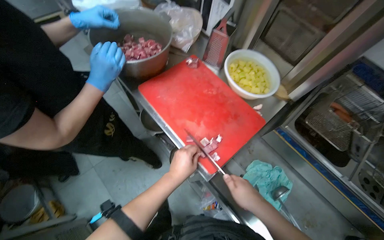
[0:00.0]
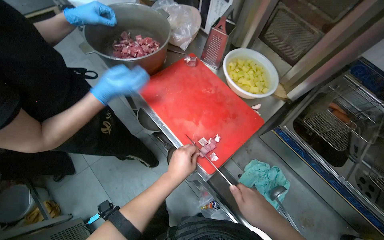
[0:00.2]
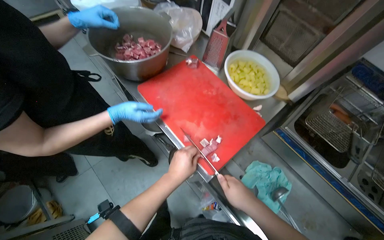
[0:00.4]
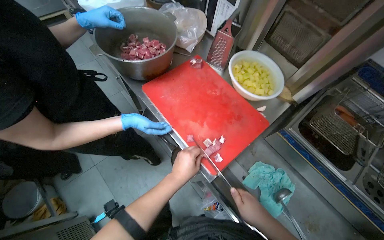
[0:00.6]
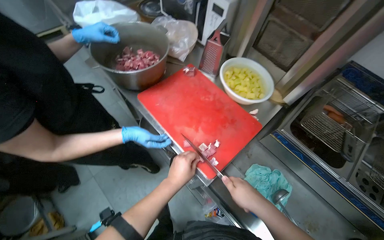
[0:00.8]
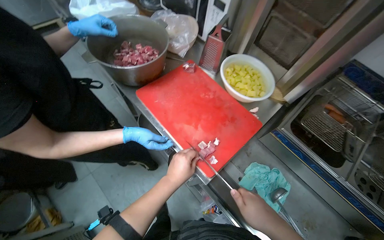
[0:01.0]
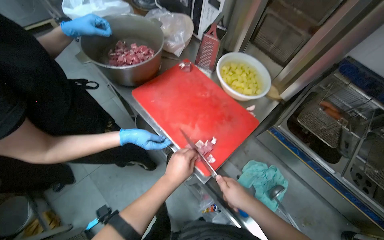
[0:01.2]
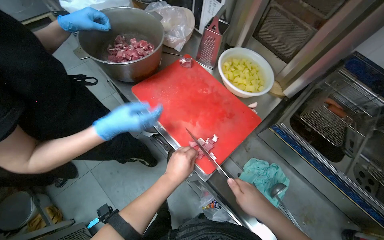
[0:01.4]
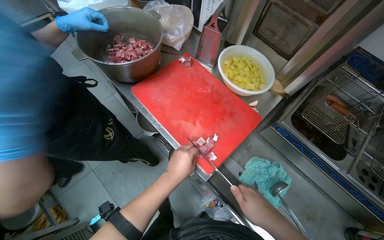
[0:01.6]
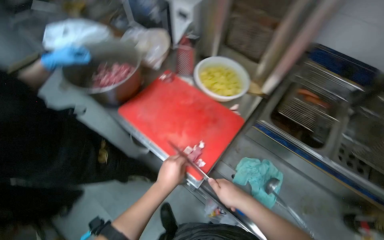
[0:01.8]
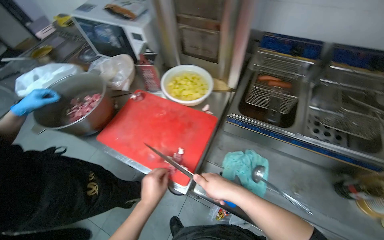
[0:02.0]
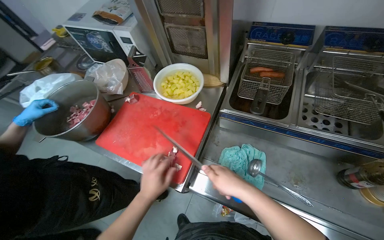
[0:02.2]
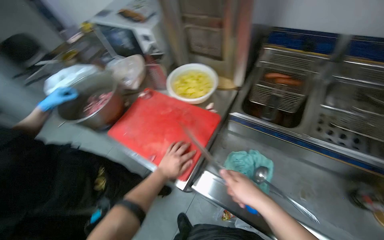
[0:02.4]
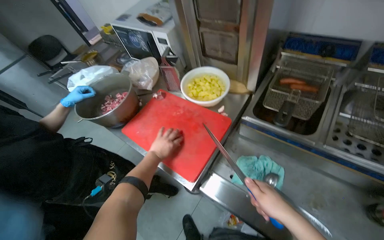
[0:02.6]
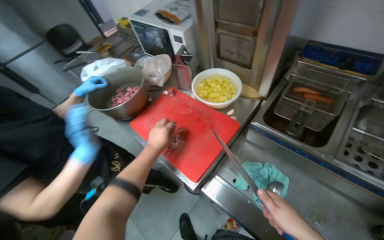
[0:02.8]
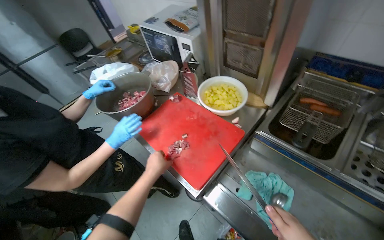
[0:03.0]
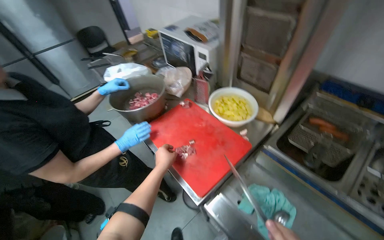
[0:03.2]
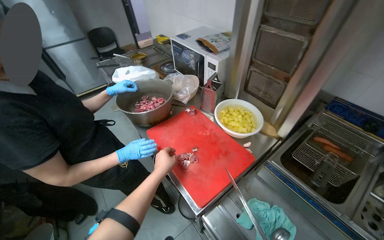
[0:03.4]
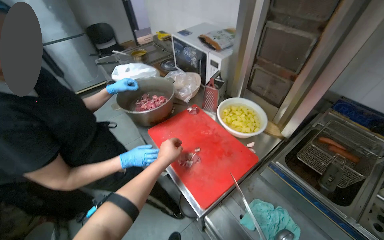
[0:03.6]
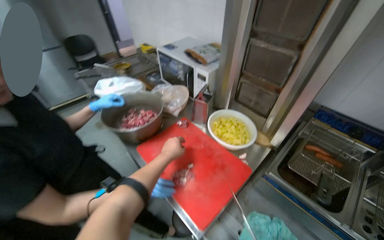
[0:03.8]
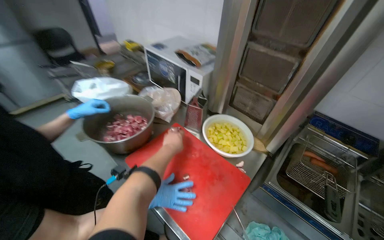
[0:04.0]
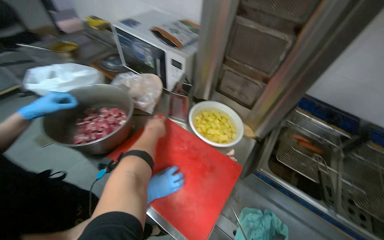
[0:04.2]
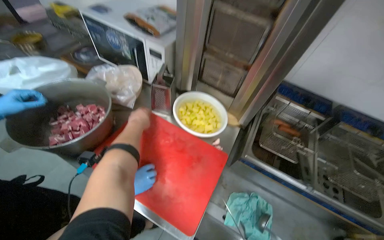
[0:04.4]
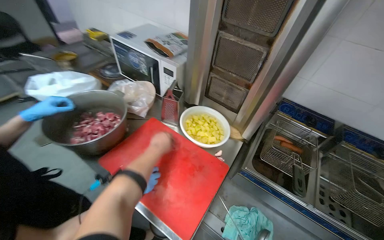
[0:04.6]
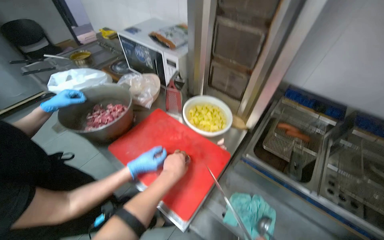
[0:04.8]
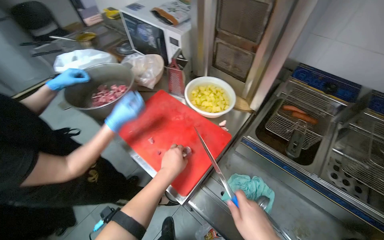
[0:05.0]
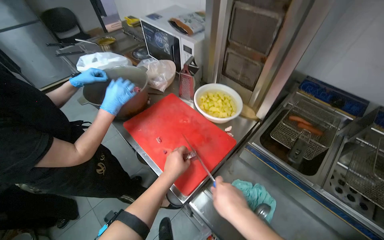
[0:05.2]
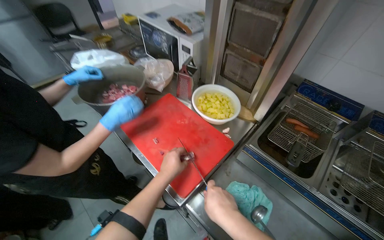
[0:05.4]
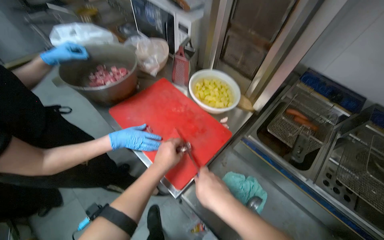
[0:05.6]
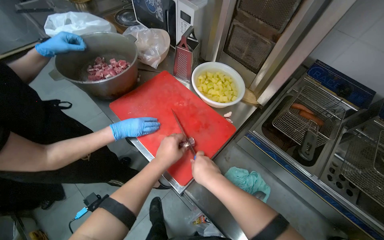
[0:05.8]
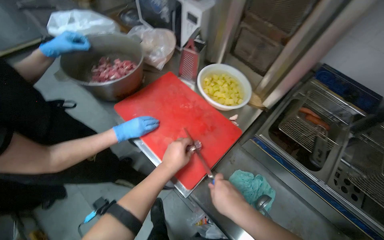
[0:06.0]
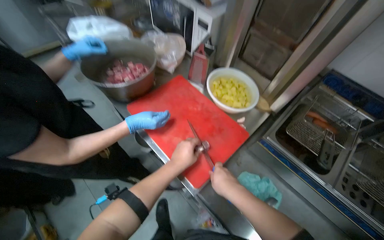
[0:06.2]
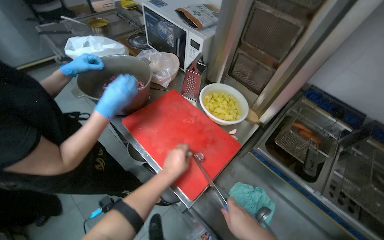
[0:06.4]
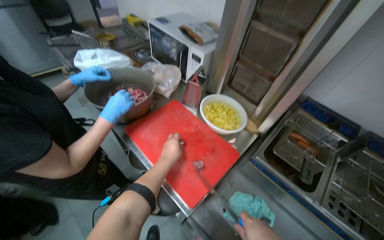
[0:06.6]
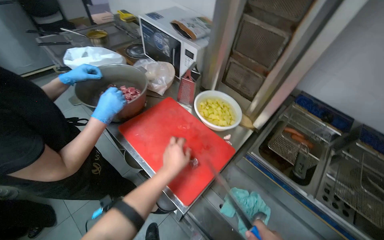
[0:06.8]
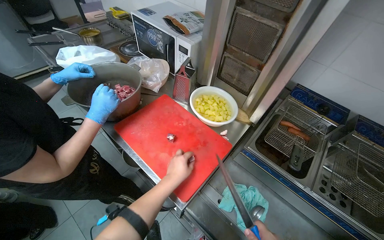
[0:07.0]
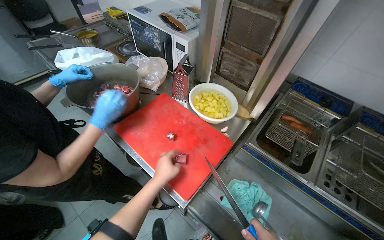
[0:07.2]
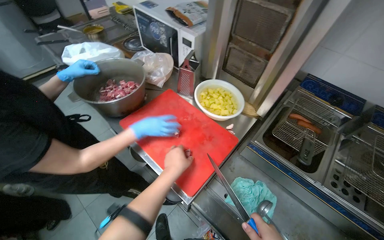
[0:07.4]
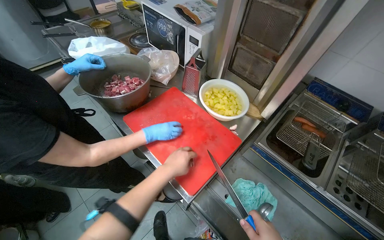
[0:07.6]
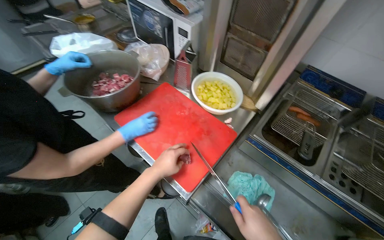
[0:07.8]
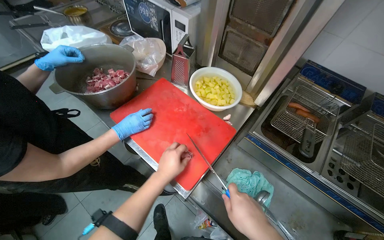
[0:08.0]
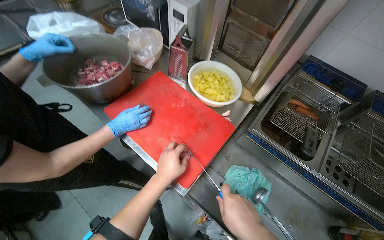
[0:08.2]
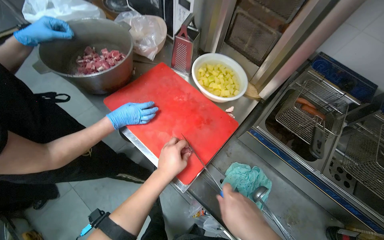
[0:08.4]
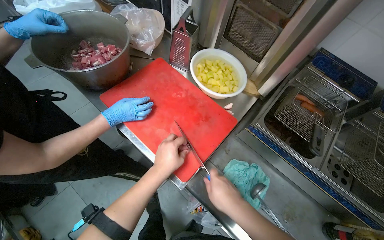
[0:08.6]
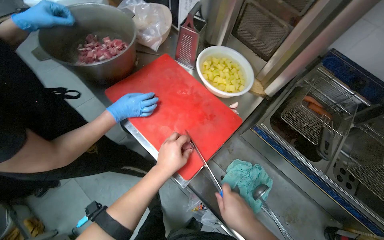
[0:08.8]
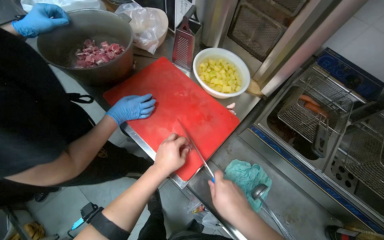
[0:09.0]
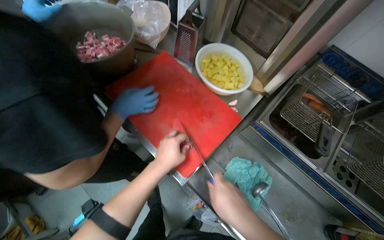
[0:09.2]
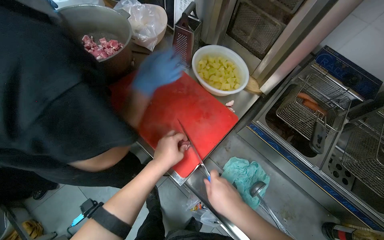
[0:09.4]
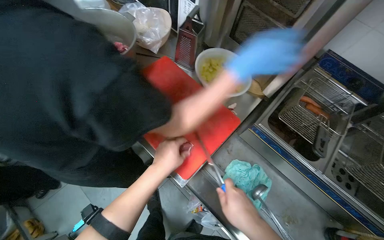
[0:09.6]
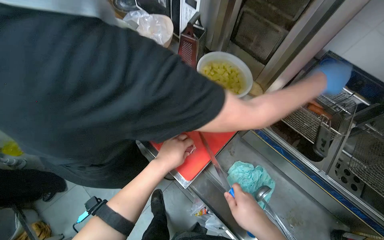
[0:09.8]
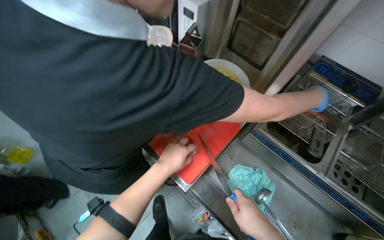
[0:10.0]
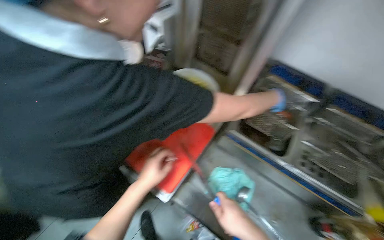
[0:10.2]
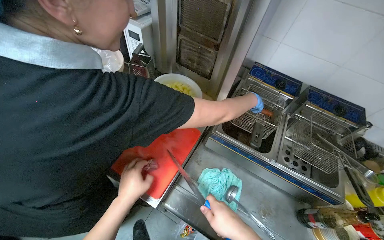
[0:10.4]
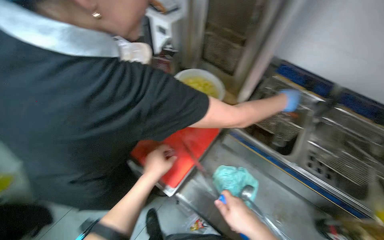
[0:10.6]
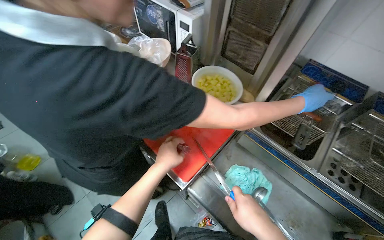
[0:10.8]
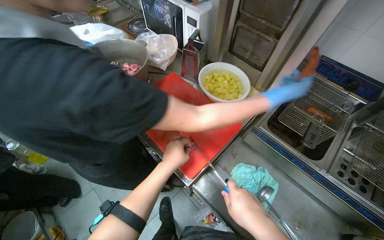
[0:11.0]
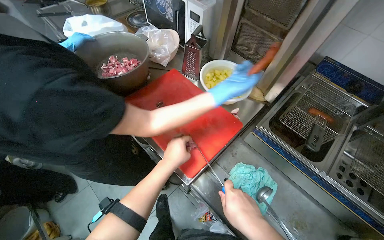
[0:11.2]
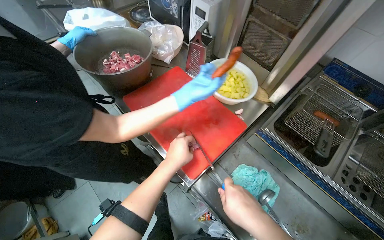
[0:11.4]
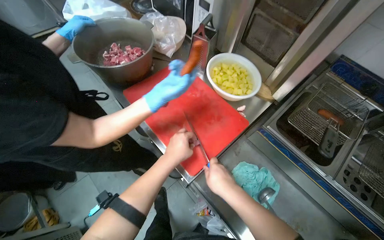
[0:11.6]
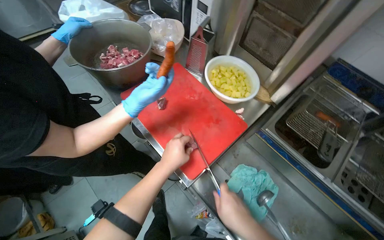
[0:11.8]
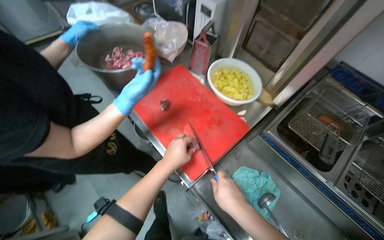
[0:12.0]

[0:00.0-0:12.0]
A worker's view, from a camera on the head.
Job: preparing food.
The whole recording: Cutting meat on chopping board. The worker continues cutting pieces of meat on a red chopping board with a knife.
0.0 to 1.6 s: The hands are busy where they are.
3.0 to 4.4 s: The view swings approximately 25 degrees to the right. The left hand travels up the picture by some 25 cm.
4.4 to 6.0 s: The head turns to the left by roughly 15 degrees. The left hand goes about 30 cm down the picture and nearer to the camera.
10.4 to 12.0 s: The head turns to the left by about 20 degrees.

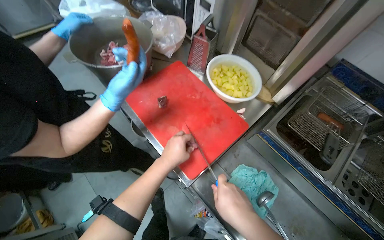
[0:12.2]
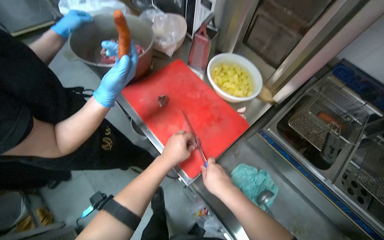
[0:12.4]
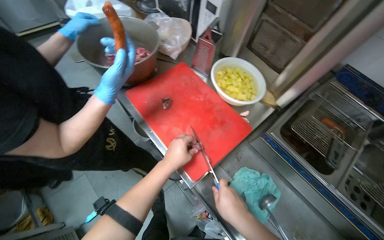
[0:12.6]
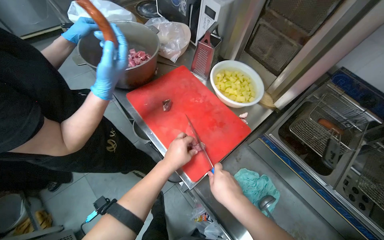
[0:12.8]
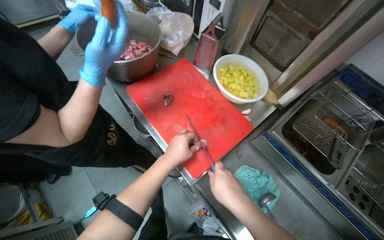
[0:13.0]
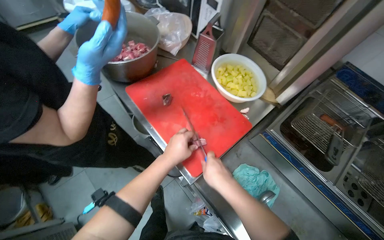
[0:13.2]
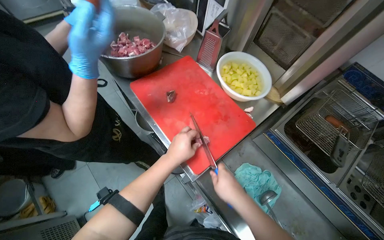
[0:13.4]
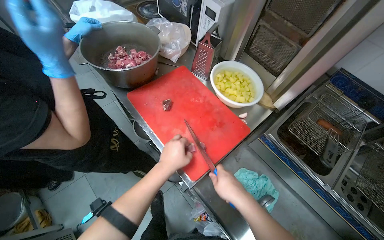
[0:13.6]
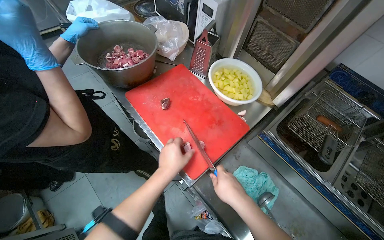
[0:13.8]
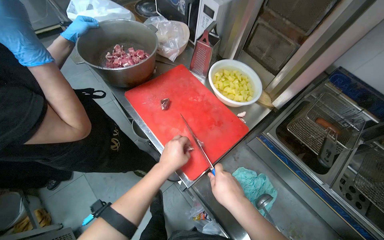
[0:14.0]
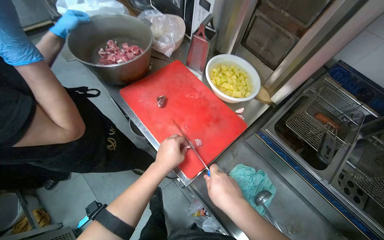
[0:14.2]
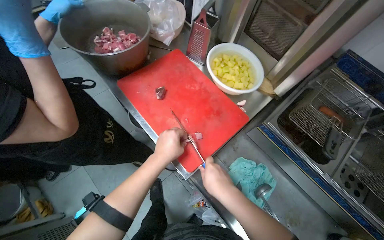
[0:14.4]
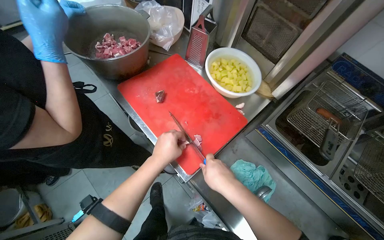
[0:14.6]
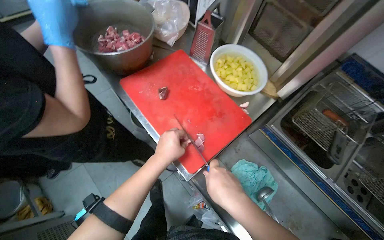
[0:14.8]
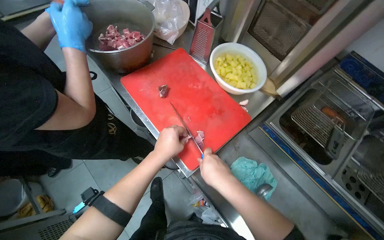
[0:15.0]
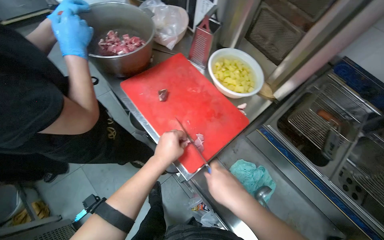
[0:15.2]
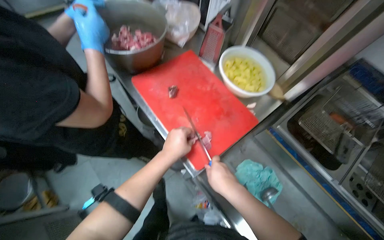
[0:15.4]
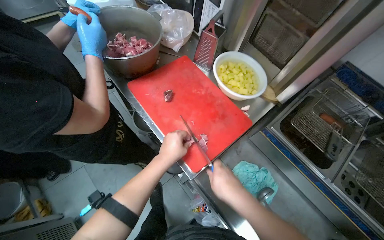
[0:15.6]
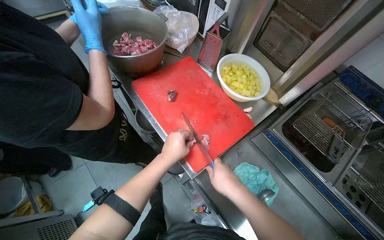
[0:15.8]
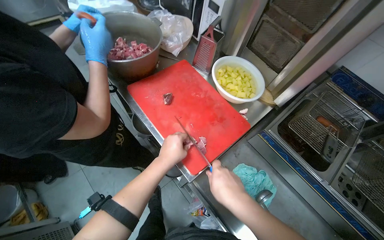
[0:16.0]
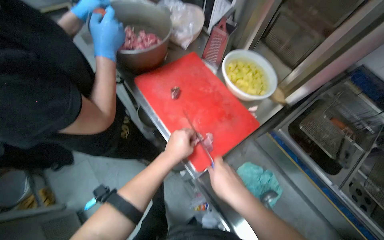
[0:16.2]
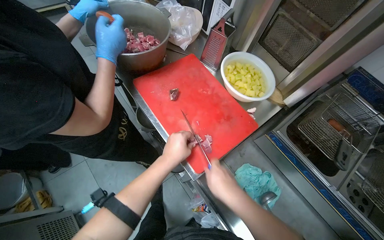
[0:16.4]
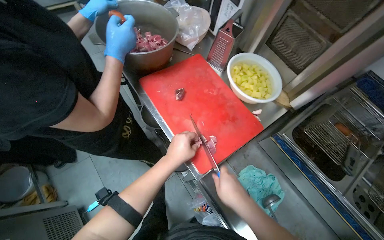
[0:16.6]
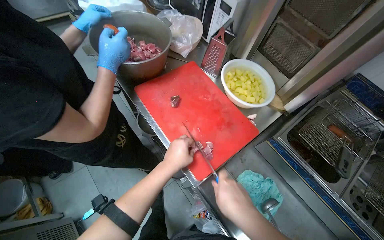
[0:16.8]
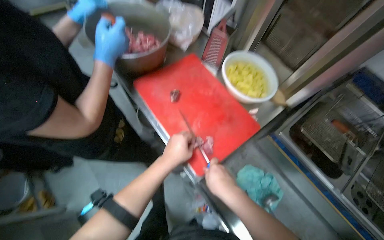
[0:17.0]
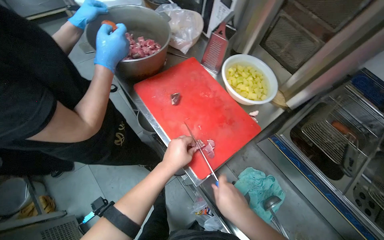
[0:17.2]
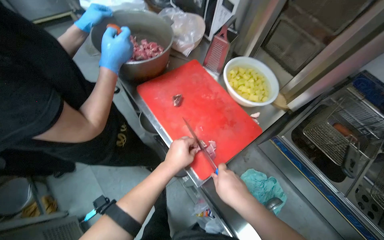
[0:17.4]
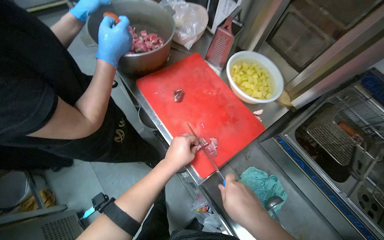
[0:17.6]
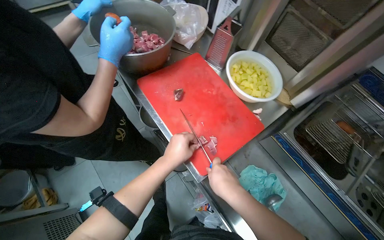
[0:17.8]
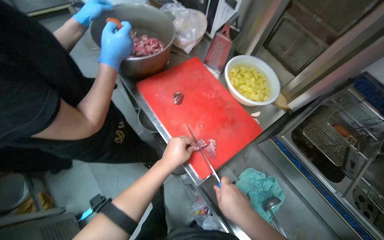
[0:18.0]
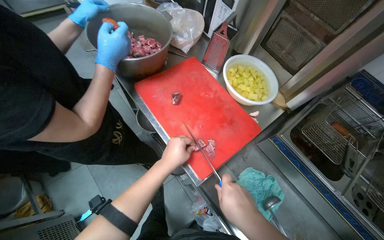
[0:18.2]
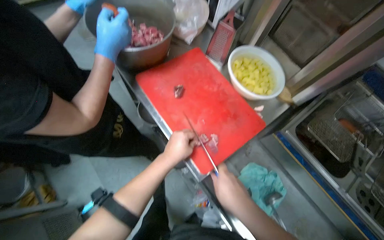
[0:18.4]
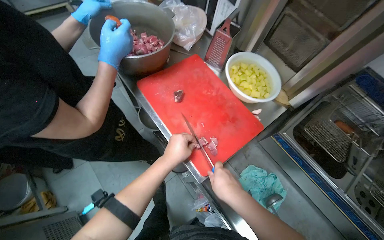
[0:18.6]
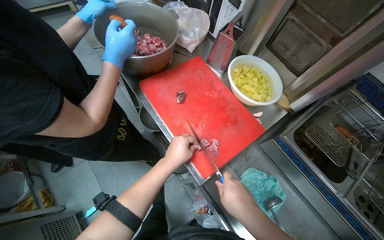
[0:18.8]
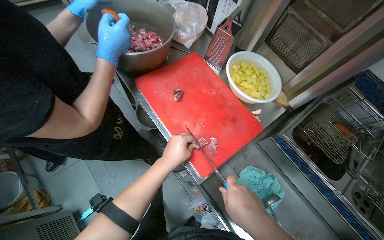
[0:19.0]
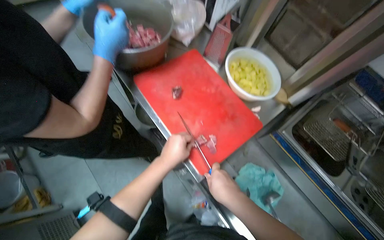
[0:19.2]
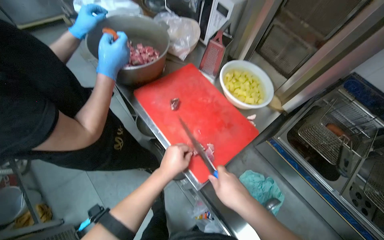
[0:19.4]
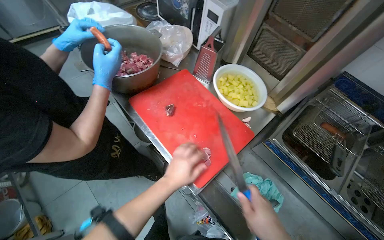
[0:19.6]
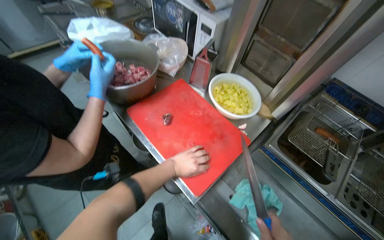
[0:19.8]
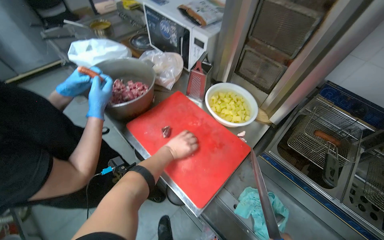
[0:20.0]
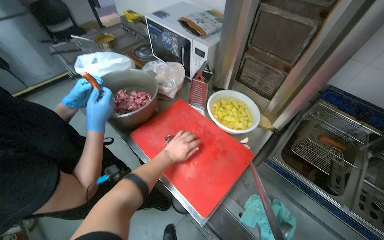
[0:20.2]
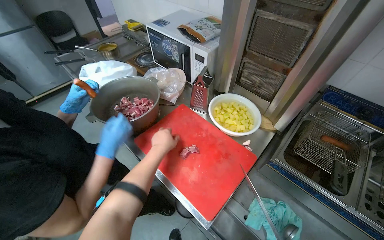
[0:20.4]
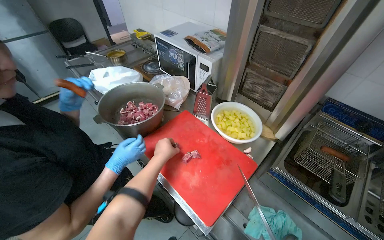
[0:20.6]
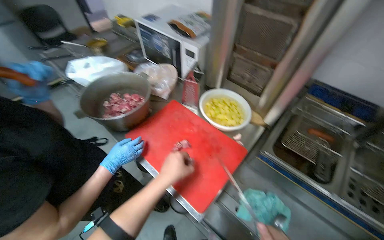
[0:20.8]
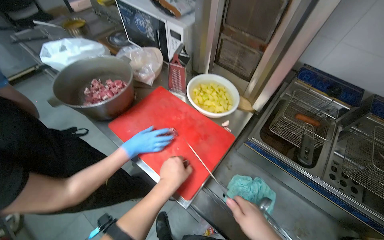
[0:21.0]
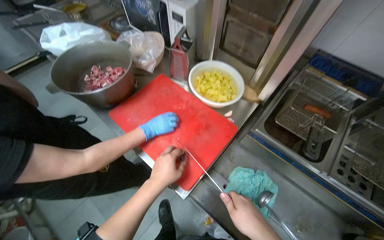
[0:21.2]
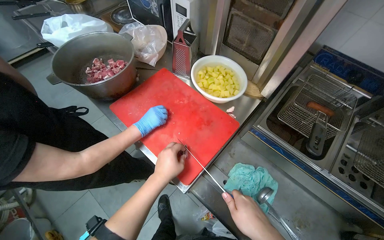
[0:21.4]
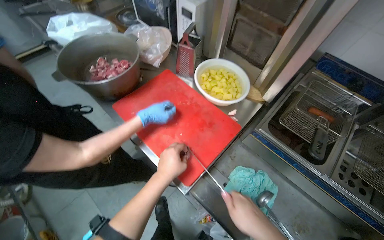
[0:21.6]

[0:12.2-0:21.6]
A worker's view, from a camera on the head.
Job: preparing food.
The whole recording: Cutting meat on chopping board. The worker continues cutting pieces of meat on a red chopping board with a knife.
12.2 to 18.4 s: The hands stay close to where they were, moving slightly.
18.4 to 20.0 s: The left hand goes approximately 10 cm farther from the camera.
20.0 to 21.6 s: The left hand shifts roughly 15 cm nearer to the camera.
